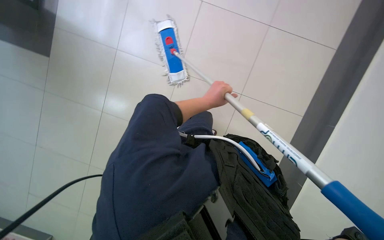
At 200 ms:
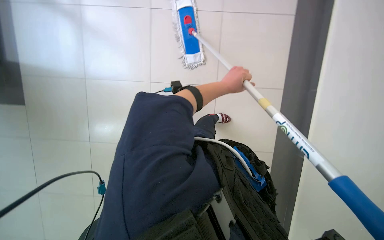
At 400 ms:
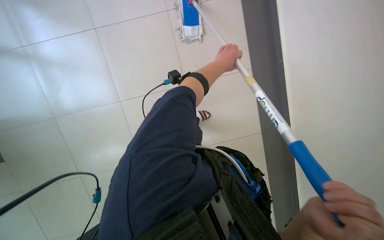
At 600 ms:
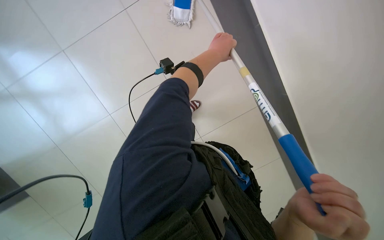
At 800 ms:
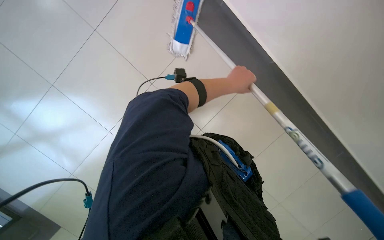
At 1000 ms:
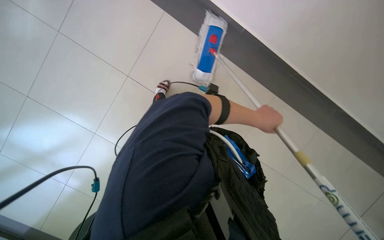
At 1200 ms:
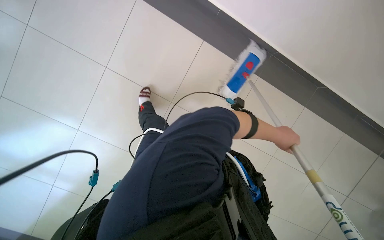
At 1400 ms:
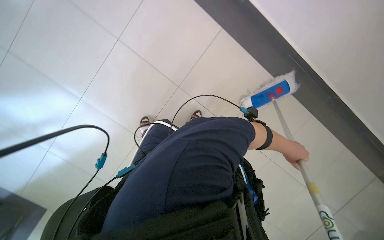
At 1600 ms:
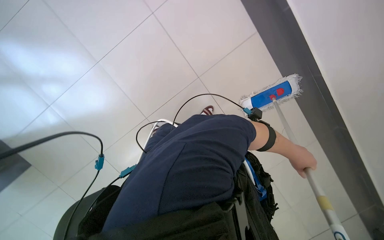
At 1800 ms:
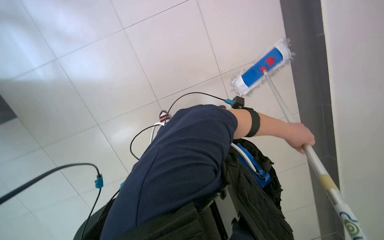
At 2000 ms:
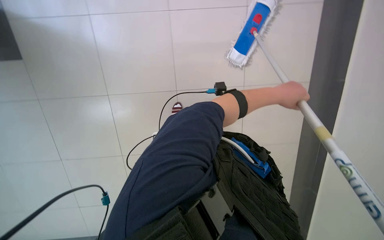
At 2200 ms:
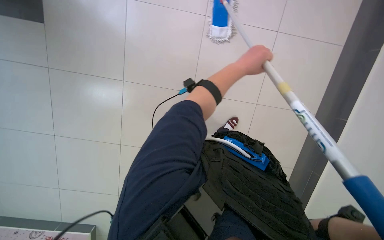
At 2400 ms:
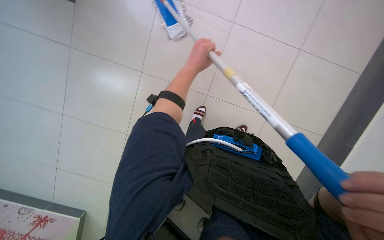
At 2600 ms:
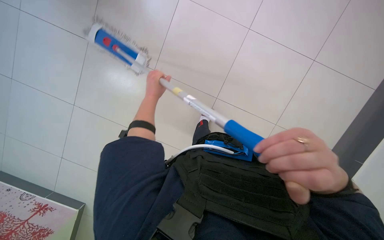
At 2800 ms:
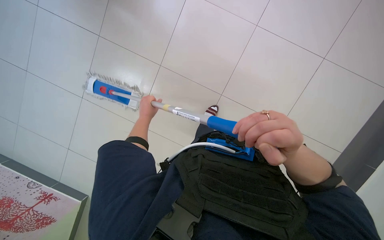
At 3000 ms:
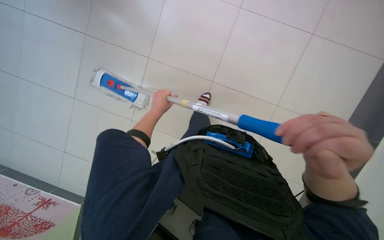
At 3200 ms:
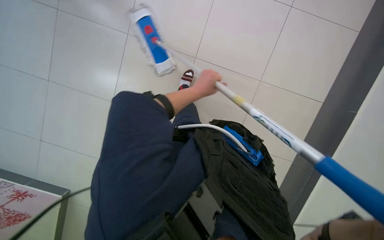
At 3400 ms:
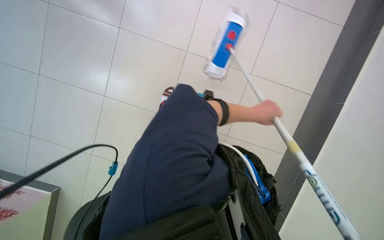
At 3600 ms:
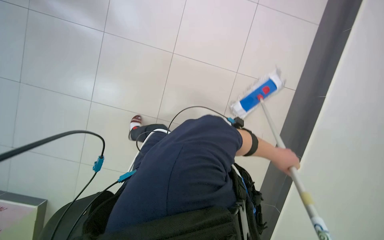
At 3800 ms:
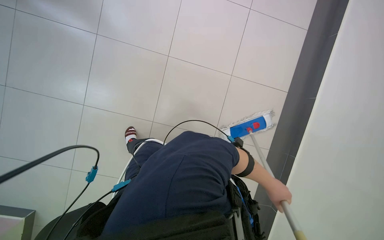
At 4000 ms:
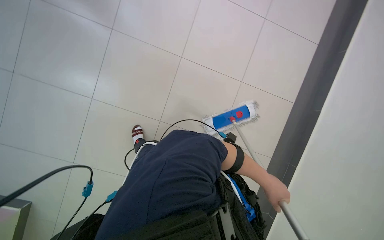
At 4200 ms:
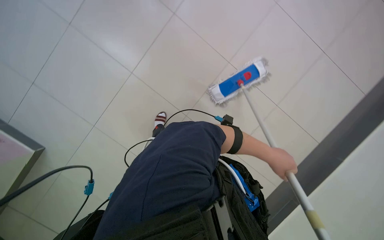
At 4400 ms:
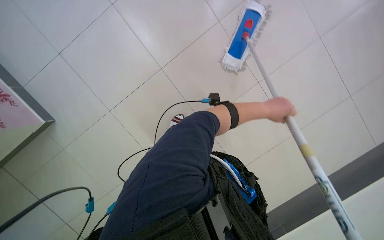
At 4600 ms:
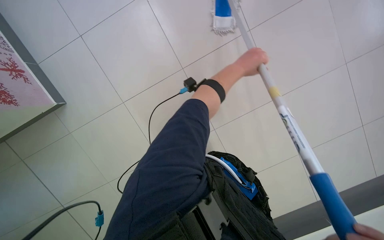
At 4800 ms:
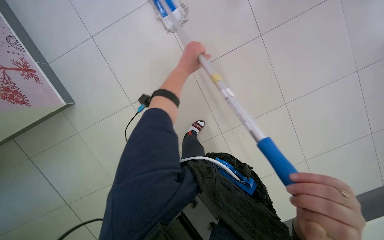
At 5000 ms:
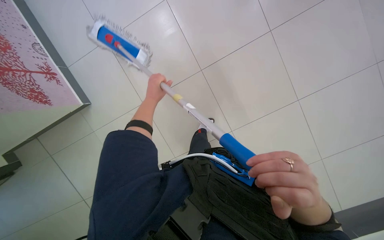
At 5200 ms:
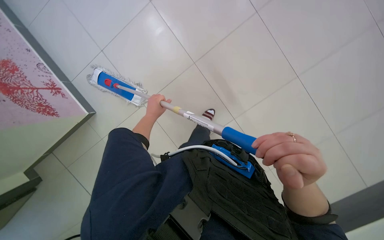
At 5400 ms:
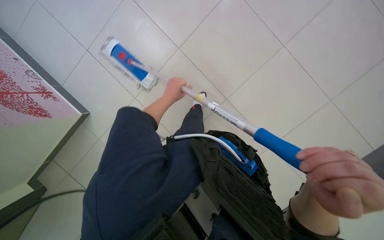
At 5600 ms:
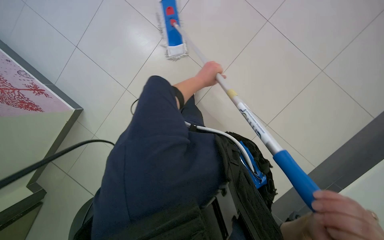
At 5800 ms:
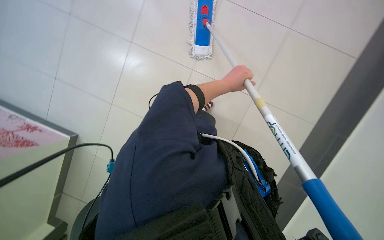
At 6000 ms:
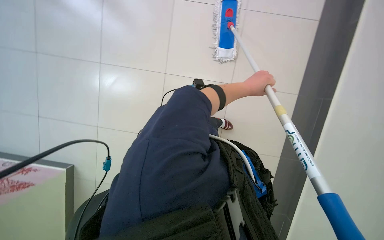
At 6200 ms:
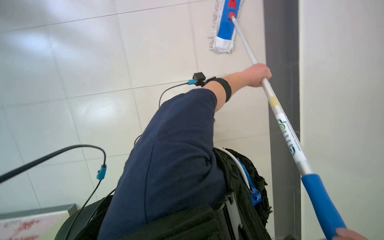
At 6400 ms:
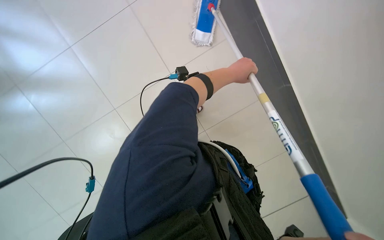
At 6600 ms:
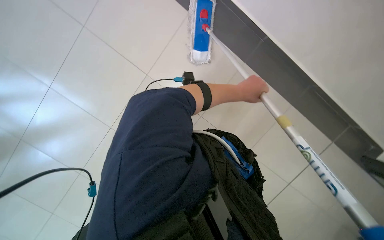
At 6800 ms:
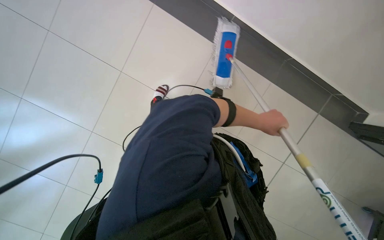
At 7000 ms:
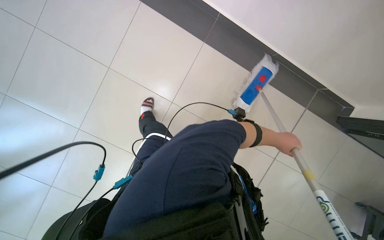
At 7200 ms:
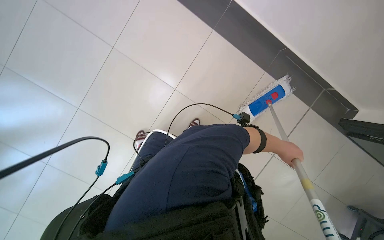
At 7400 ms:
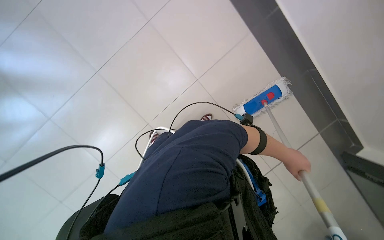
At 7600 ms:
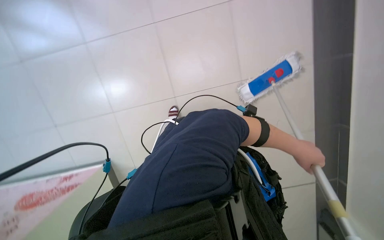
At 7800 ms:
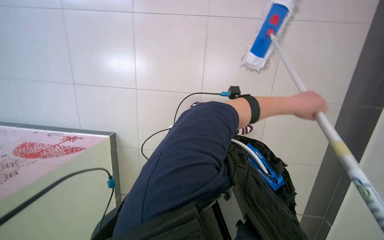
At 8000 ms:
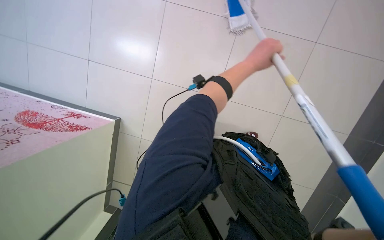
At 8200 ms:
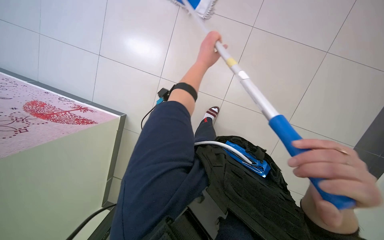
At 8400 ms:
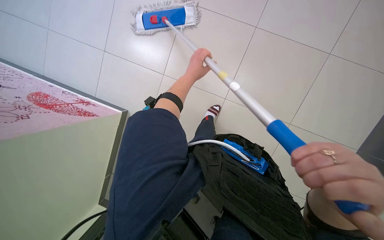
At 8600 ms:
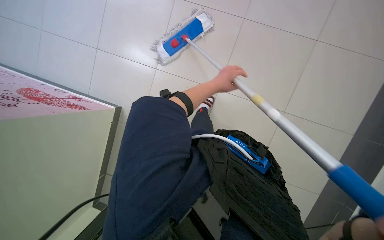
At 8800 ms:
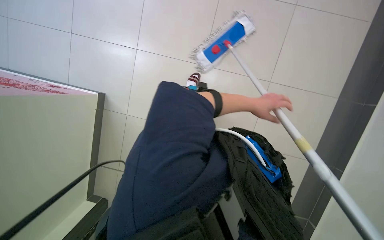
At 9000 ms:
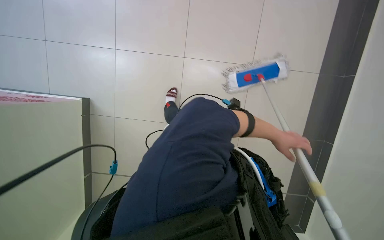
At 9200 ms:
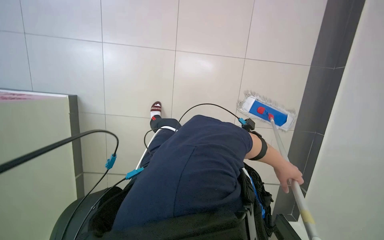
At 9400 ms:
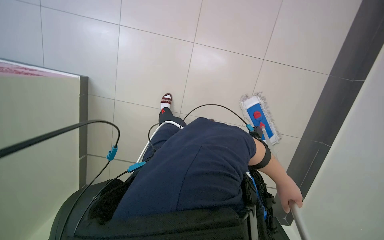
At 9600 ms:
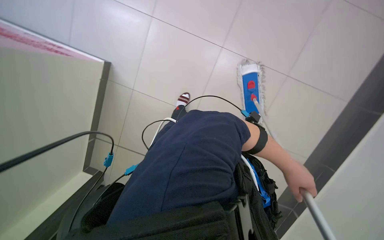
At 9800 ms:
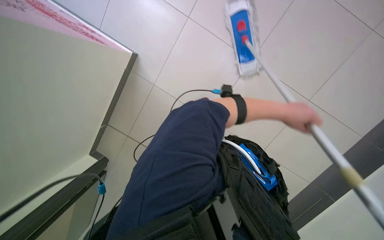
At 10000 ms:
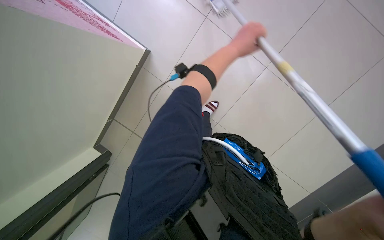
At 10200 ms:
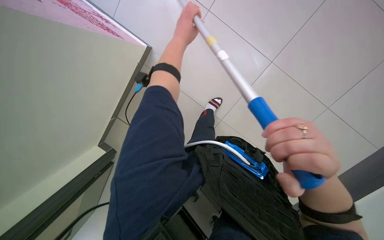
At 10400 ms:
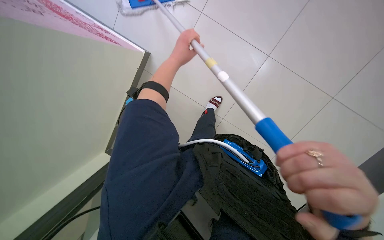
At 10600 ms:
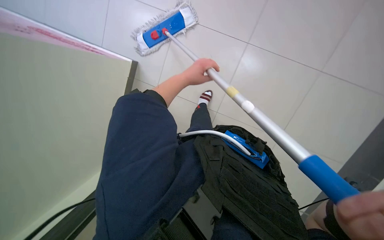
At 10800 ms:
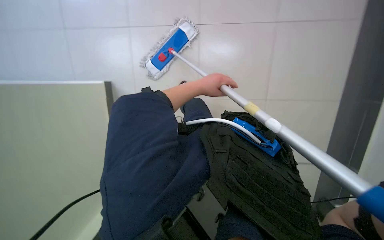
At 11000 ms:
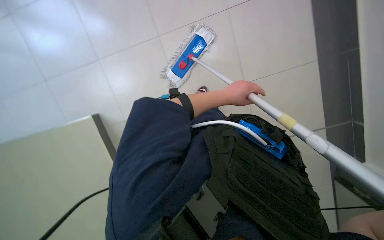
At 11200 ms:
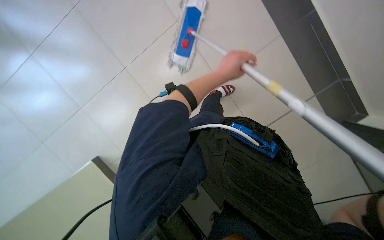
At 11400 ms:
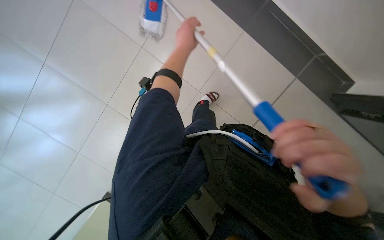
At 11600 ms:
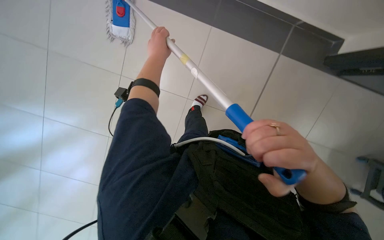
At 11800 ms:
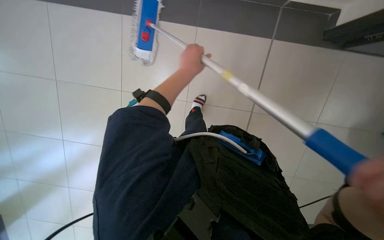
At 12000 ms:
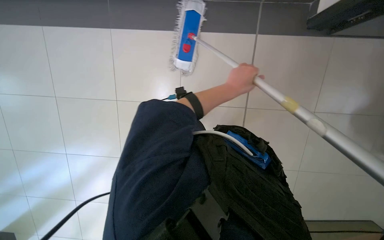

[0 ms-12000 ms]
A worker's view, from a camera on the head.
Job: mopping floor.
The whole recording: Mopping tiled floor. The worker mops the tiled floor with a long-handled mop.
0 ms to 1600 ms: The scene rotates clockwise by about 25 degrees. The left hand shifts about 20 cm to the right.
1600 ms to 3000 ms: The scene turns some 30 degrees counterclockwise in the picture.
3000 ms to 4400 ms: The scene turns about 50 degrees clockwise in the picture.
6000 ms to 7600 ms: The head travels some 50 cm.
10400 ms to 12000 ms: The view swings about 25 degrees to the left. The wearer looks roughly 15 degrees further upward. The scene turns roughly 45 degrees counterclockwise in the picture.

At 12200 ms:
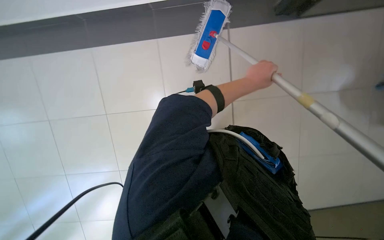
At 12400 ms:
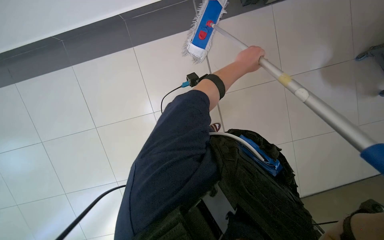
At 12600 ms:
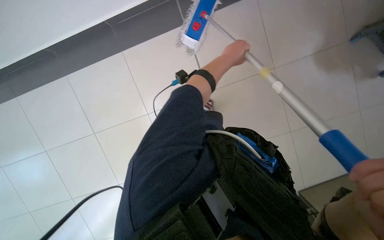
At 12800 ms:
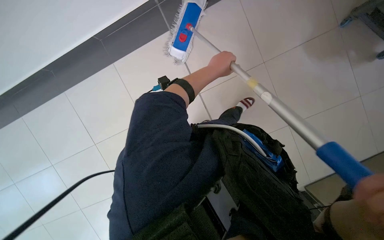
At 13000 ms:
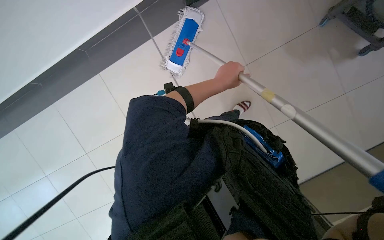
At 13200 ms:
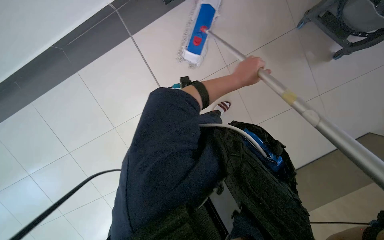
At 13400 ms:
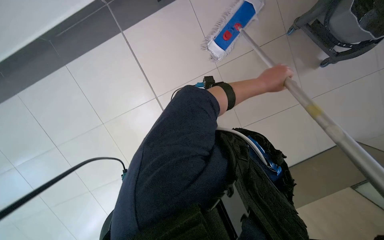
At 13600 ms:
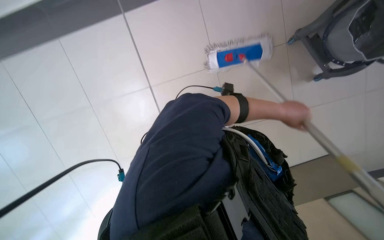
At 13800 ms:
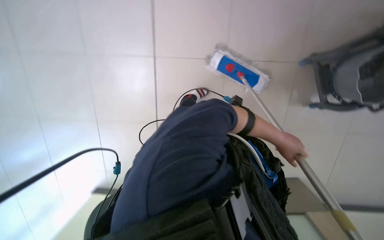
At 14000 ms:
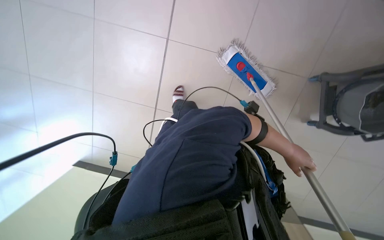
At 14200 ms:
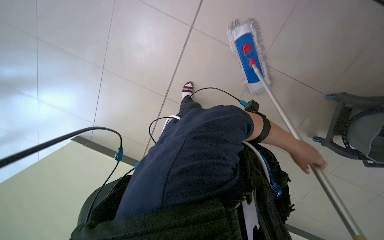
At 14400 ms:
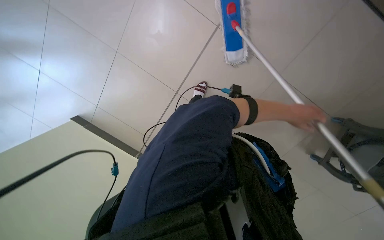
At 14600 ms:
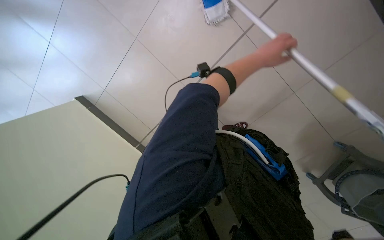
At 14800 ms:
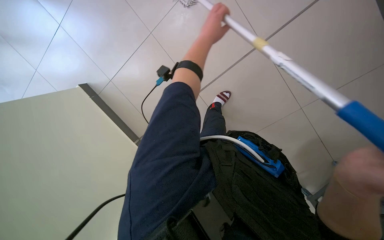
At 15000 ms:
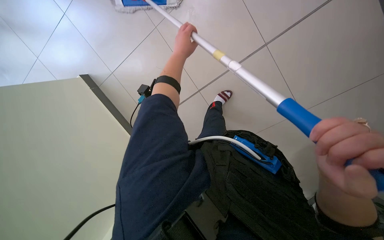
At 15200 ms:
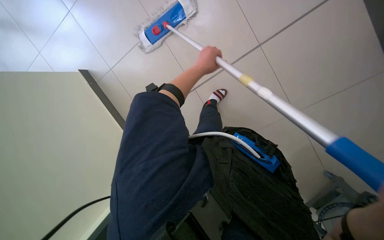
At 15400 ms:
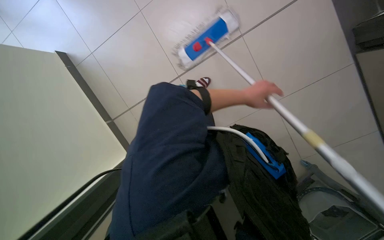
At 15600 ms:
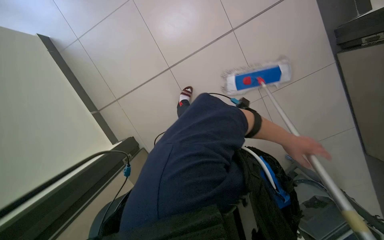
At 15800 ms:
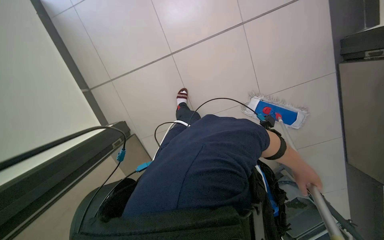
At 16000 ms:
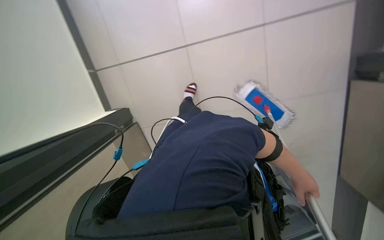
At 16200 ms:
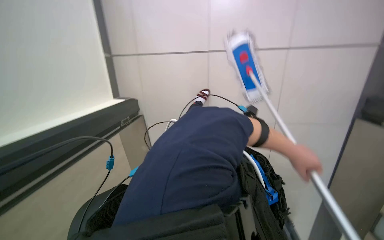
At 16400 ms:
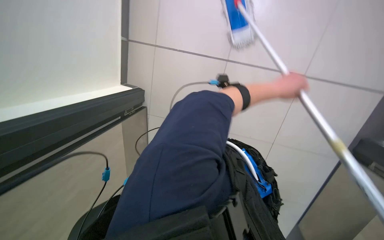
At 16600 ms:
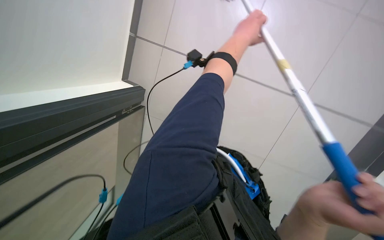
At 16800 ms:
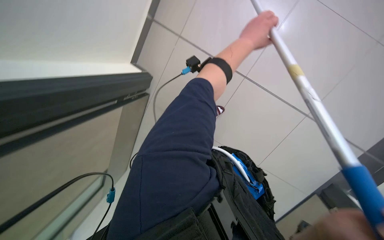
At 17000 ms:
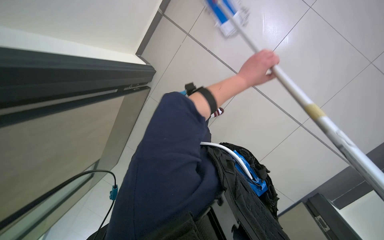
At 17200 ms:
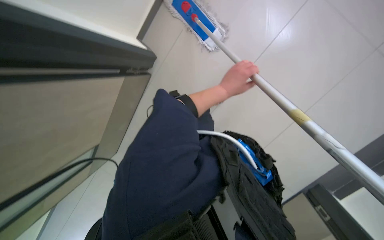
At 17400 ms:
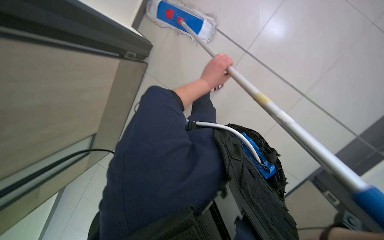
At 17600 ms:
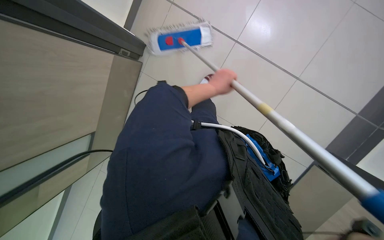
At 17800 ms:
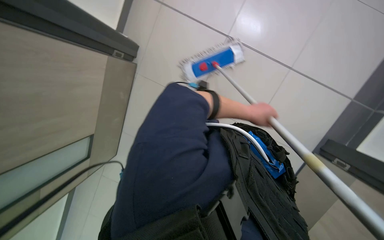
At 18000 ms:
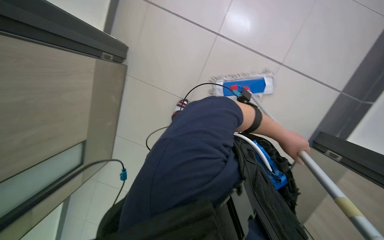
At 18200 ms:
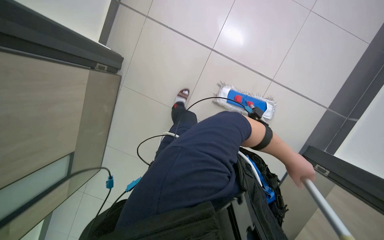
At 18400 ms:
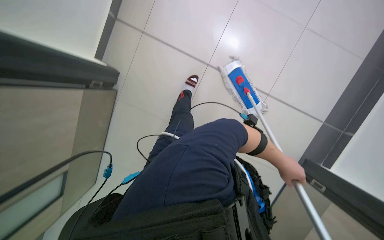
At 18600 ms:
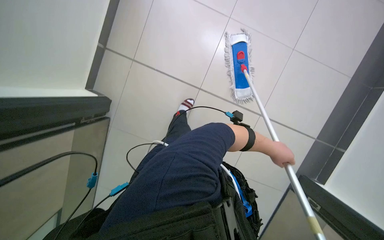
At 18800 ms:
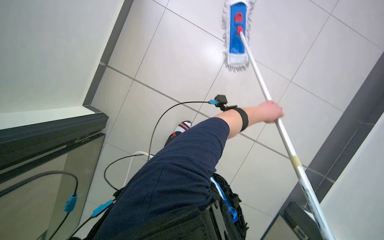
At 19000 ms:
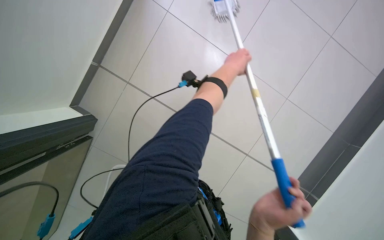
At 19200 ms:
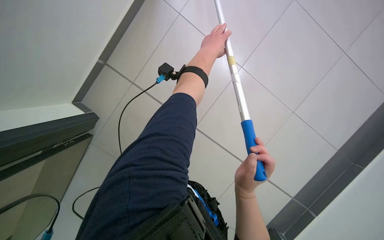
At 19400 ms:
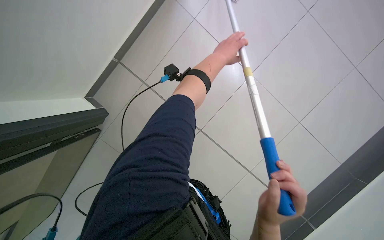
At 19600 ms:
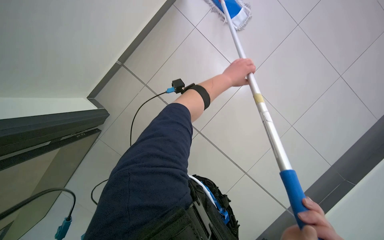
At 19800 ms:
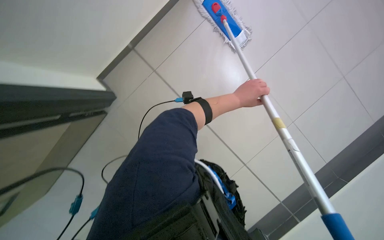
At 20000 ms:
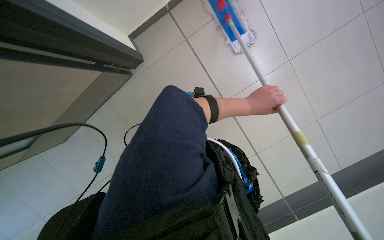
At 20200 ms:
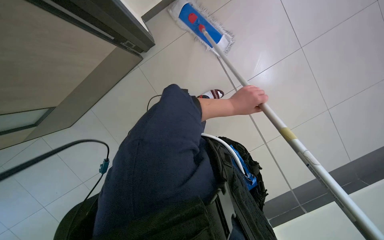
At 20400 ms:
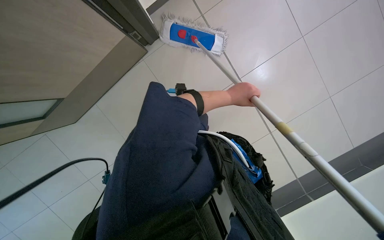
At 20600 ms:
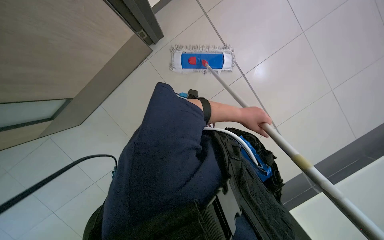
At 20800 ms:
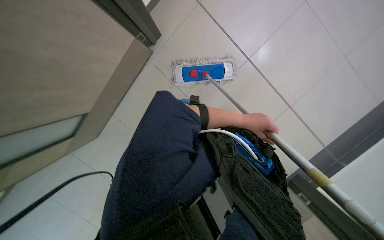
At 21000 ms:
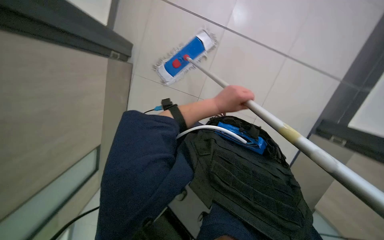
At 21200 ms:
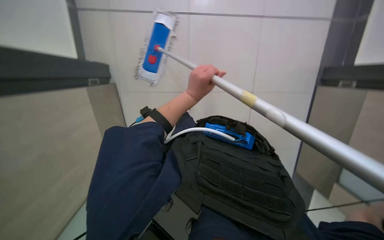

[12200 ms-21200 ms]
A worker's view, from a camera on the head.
Job: mopping floor.
The whole recording: Mopping tiled floor. The worker mops the tiled floor with a long-handled mop.
12200 ms to 13800 ms: The left hand goes approximately 20 cm to the right and down the picture.
13800 ms to 15200 ms: The scene turns about 25 degrees clockwise in the picture. The left hand shifts roughly 35 cm up the picture and to the left.
15200 ms to 16600 ms: The scene turns approximately 40 degrees clockwise in the picture.
18200 ms to 19800 ms: The wearer moves about 70 cm.
19800 ms to 21200 ms: Everything in view rotates approximately 45 degrees counterclockwise.
